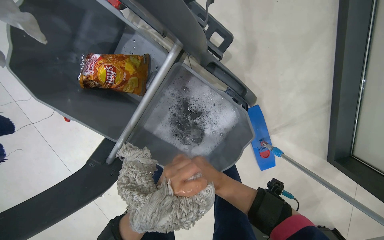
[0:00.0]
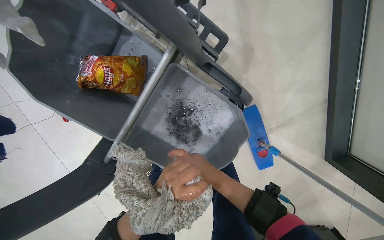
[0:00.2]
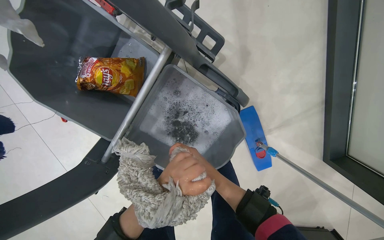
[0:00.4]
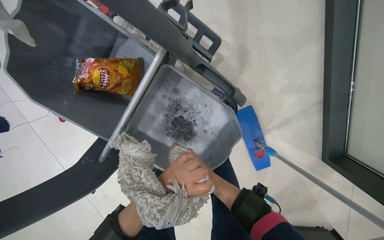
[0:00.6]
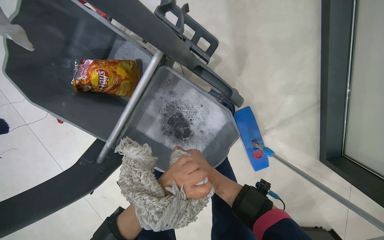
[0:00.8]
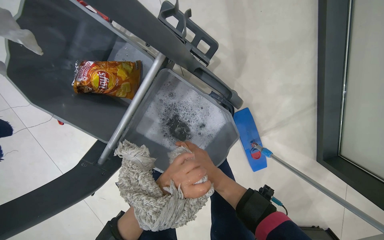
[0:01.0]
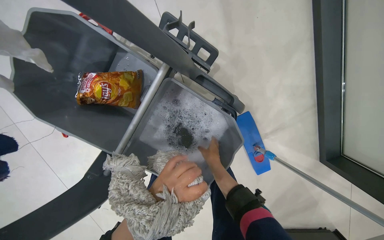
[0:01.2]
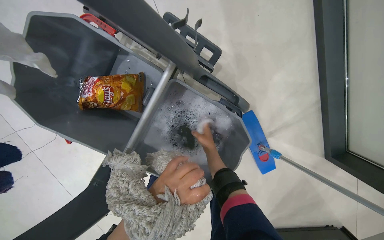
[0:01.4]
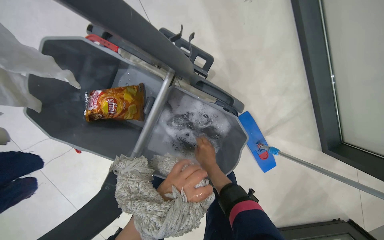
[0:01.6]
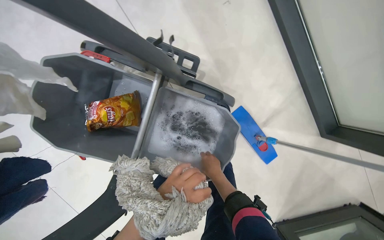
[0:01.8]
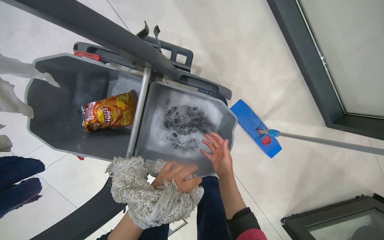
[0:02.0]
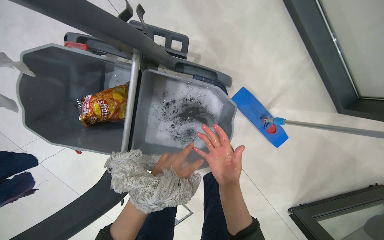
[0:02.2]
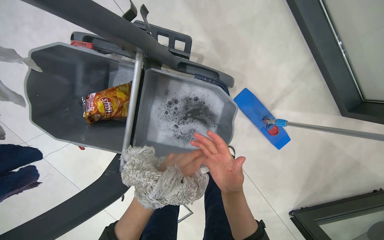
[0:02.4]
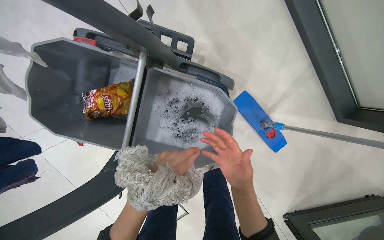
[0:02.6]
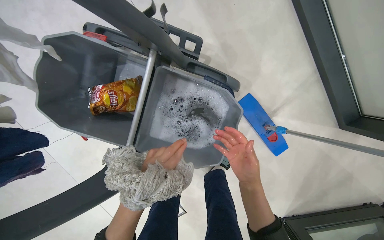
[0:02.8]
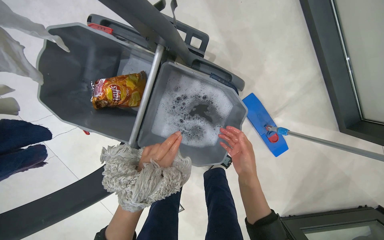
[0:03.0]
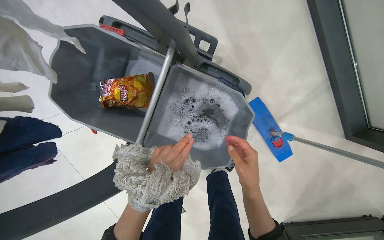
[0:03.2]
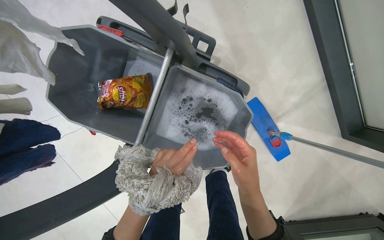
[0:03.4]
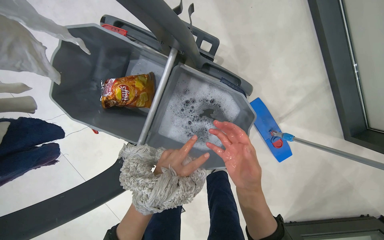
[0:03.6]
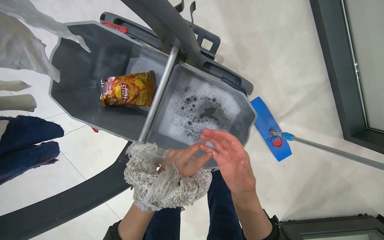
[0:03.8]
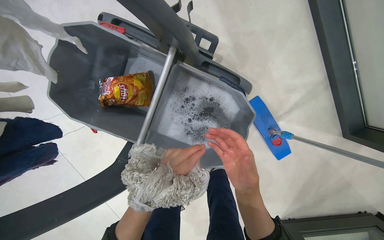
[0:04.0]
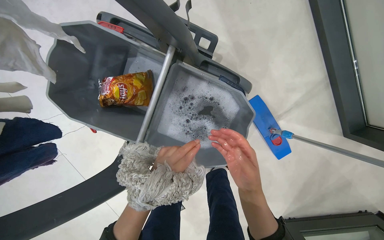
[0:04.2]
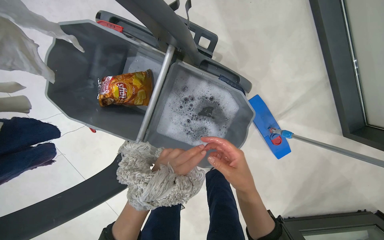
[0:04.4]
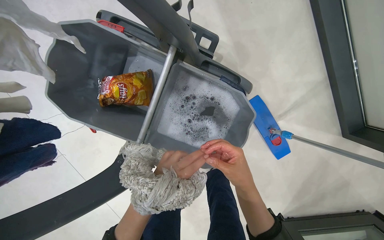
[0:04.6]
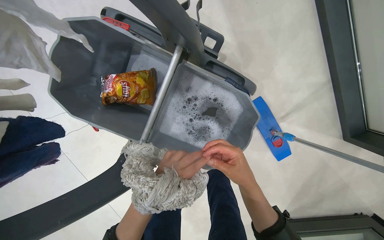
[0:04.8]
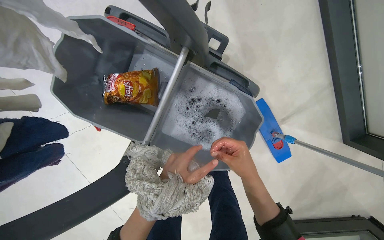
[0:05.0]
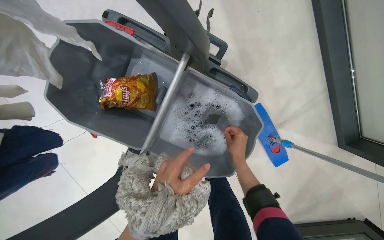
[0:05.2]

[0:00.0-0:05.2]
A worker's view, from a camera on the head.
Job: preparing cleaning supplies.
The whole recording: Washing and wringing mop head. The worker washes and wrings out a mop head in a bucket on the cleaning cart.
0:01.8 to 0:03.4: The right hand goes nearer and farther, about 20 cm each way, reversing 2 times.

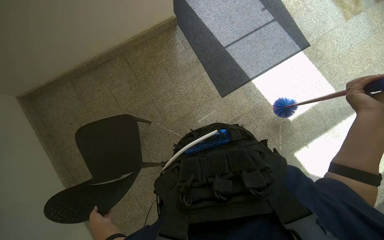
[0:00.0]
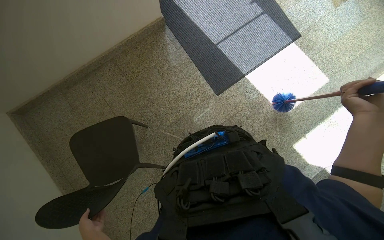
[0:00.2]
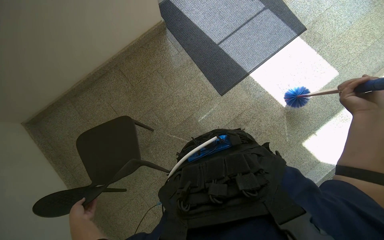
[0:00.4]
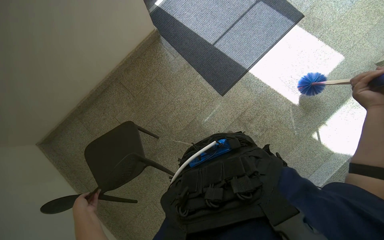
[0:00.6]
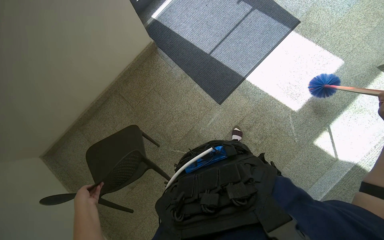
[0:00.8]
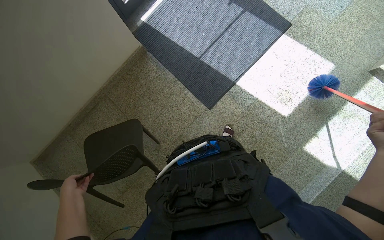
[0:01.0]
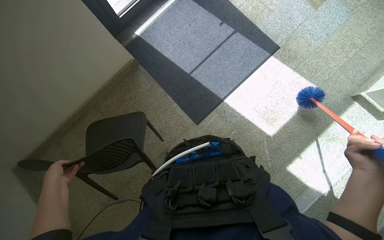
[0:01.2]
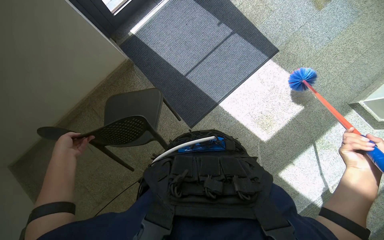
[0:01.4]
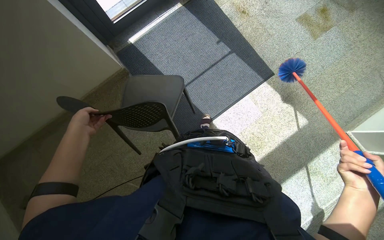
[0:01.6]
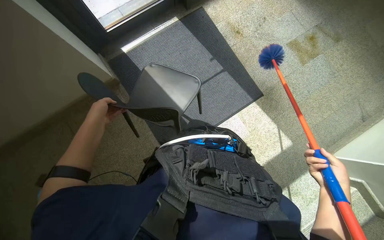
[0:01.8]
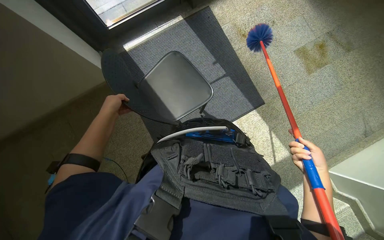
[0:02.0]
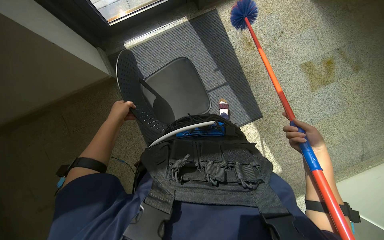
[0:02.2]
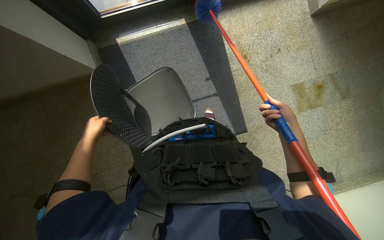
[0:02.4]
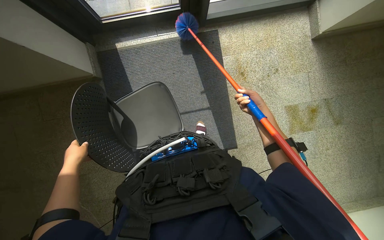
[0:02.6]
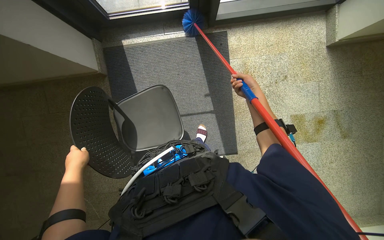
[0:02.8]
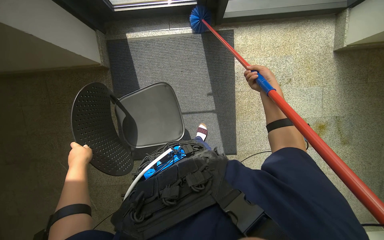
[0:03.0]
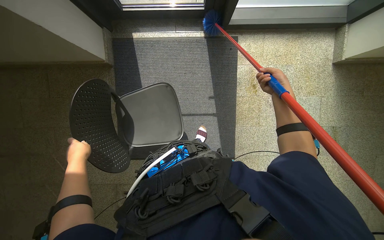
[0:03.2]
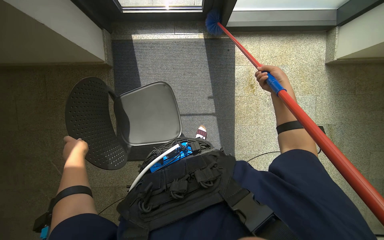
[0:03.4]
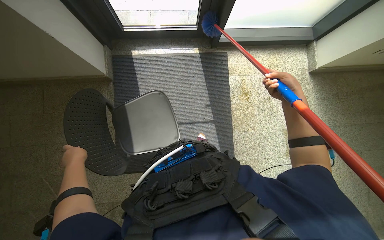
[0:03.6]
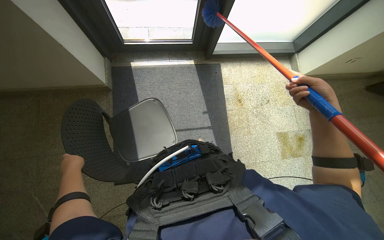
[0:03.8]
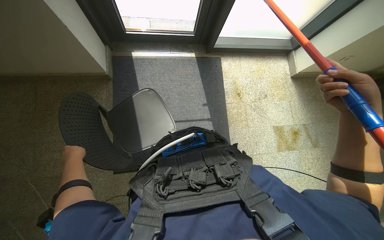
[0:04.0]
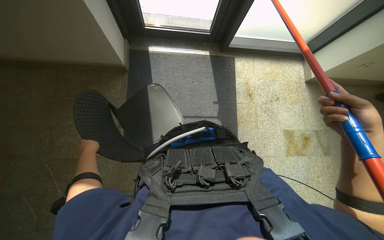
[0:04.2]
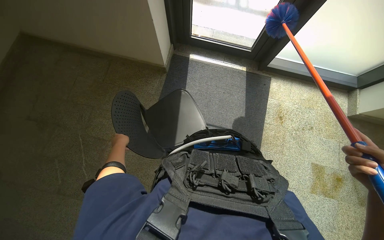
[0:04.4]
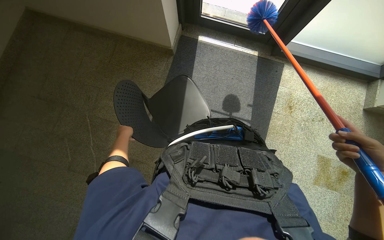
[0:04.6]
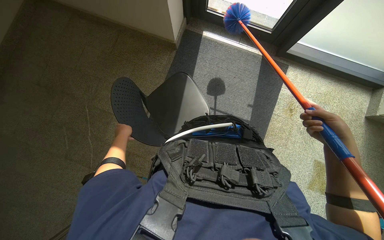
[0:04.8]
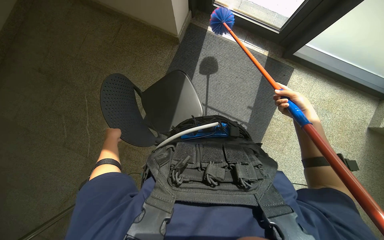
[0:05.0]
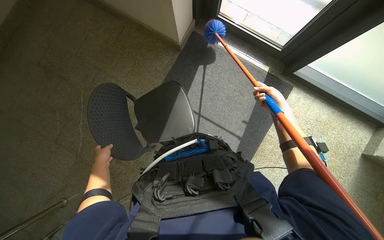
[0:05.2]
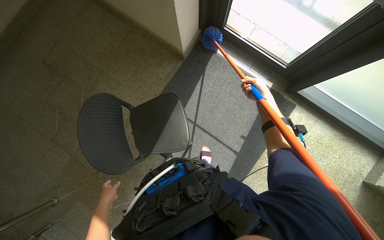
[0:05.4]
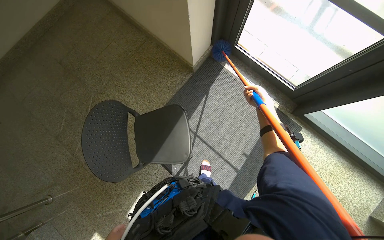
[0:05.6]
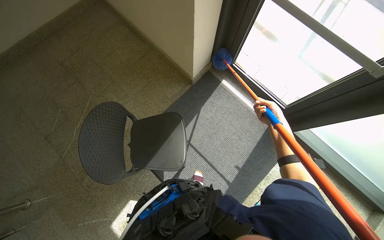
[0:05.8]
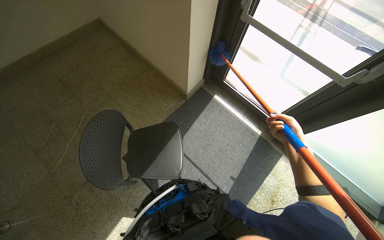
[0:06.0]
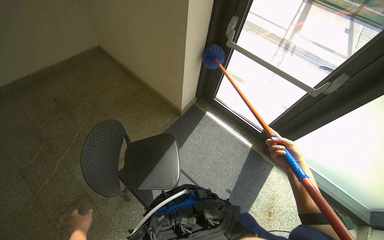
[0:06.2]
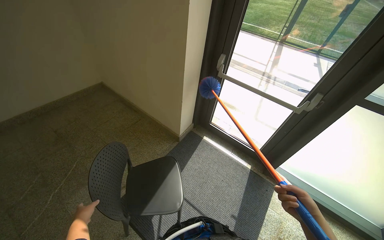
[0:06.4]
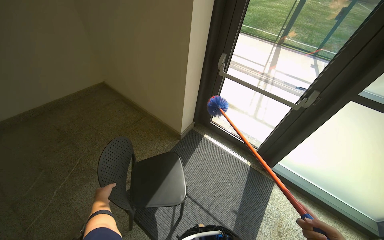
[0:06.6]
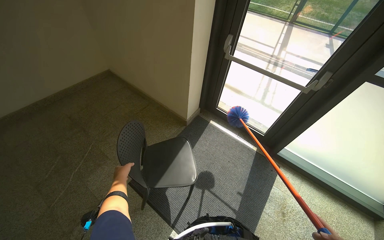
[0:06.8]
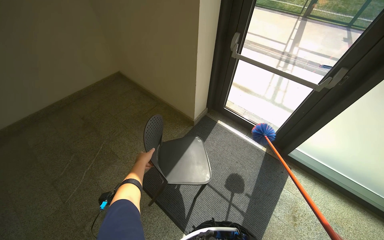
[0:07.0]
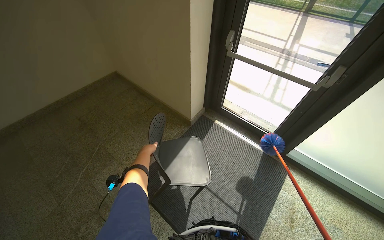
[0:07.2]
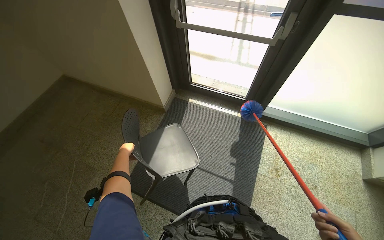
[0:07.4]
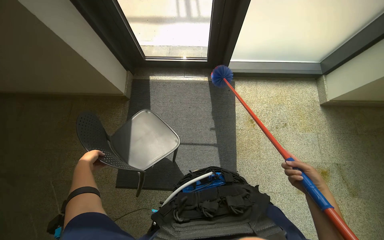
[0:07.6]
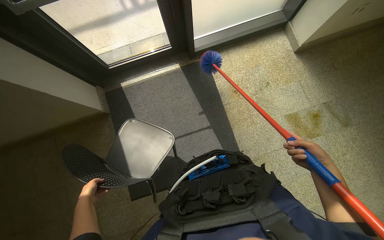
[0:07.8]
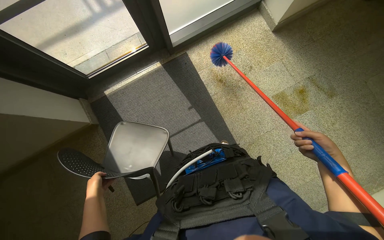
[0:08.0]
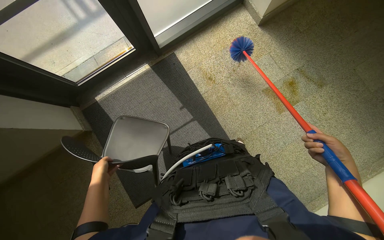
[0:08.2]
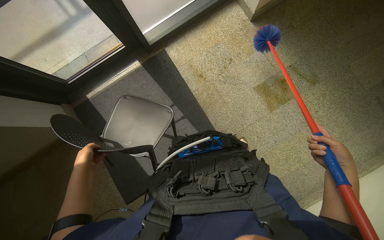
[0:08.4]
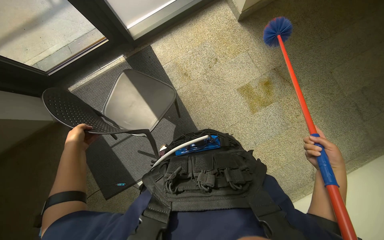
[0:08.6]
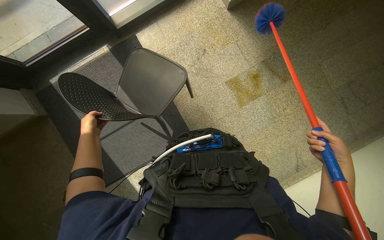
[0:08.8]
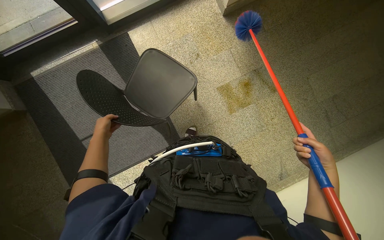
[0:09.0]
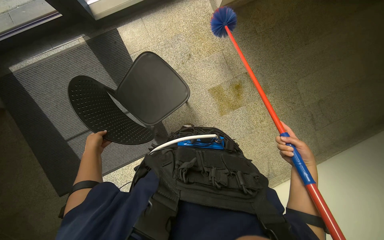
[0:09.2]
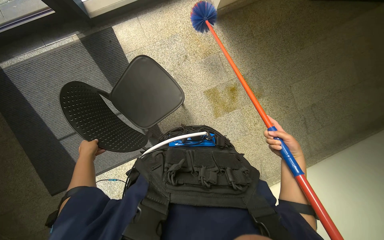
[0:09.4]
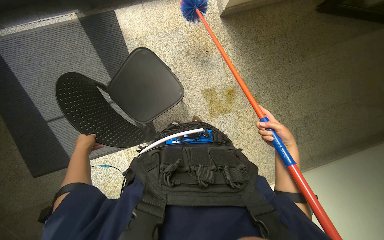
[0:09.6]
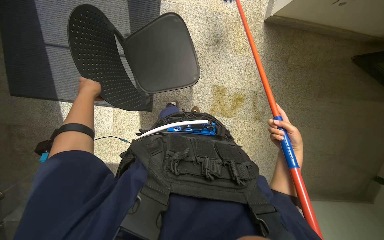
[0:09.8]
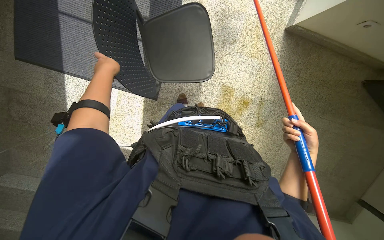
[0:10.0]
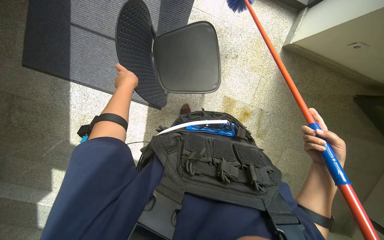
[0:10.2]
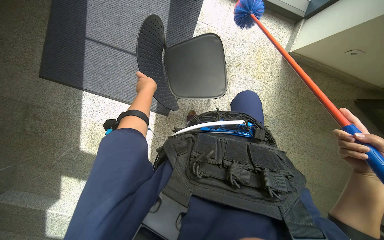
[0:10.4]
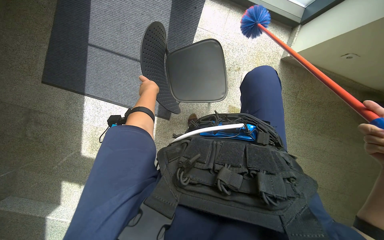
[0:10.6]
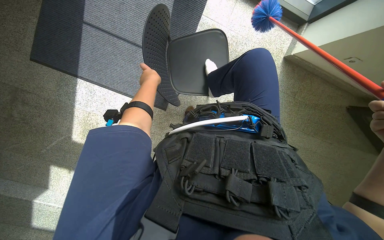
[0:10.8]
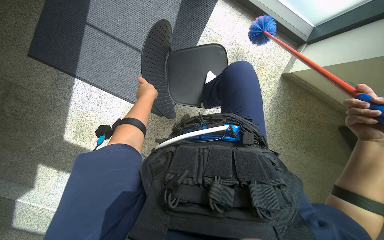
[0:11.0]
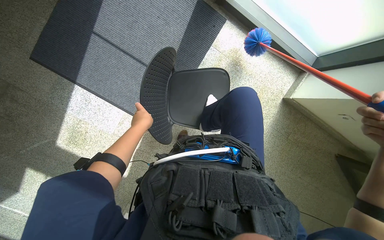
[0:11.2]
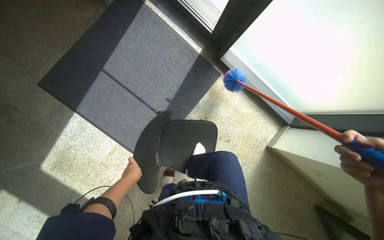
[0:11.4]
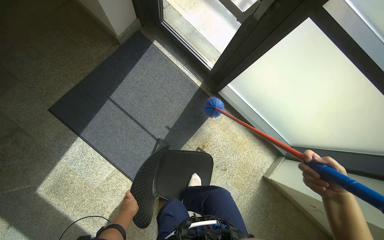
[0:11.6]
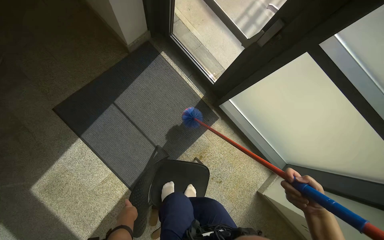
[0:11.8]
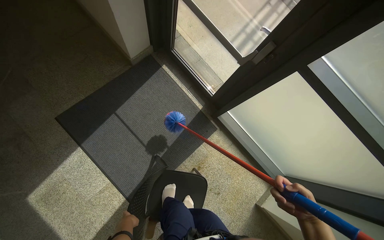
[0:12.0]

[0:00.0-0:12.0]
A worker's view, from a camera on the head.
Job: cleaning windows.
The whole recording: Dusting glass door frames. The worker uses a long-handled duster to clean the top edges of glass door frames.
0:00.0 to 0:01.6: The wearer moves approximately 70 cm.
0:01.6 to 0:03.0: The wearer moves some 80 cm. The scene turns some 35 degrees clockwise in the picture.
0:03.0 to 0:04.4: The wearer looks approximately 15 degrees further upward. The left hand is displaced farther from the camera by about 15 cm.
0:04.4 to 0:06.0: The view tilts some 10 degrees upward. The scene turns some 30 degrees clockwise in the picture.
0:06.0 to 0:07.6: The wearer's head swings roughly 45 degrees to the right.
0:07.6 to 0:09.0: The wearer moves approximately 50 cm. Everything in view rotates roughly 30 degrees counterclockwise.
0:09.0 to 0:10.4: The left hand is displaced to the right by roughly 15 cm.
0:10.4 to 0:12.0: The camera pitches upward, by some 35 degrees. The scene rotates clockwise by about 25 degrees.

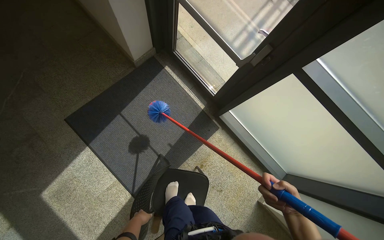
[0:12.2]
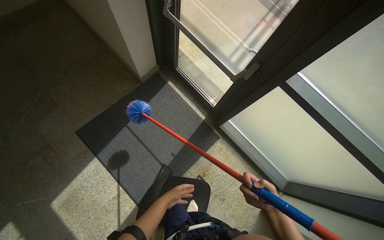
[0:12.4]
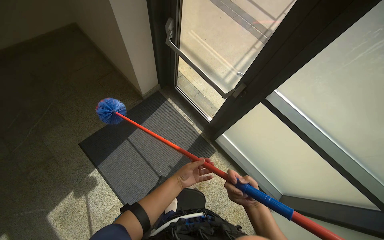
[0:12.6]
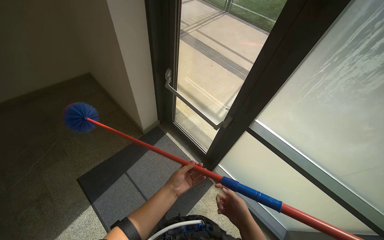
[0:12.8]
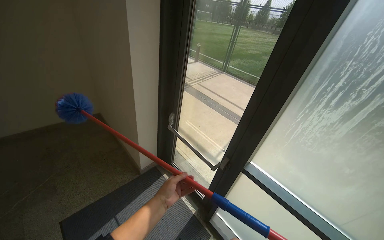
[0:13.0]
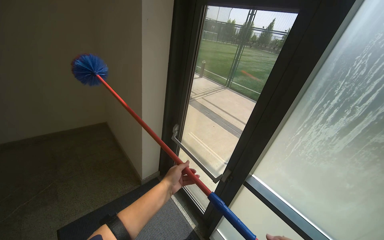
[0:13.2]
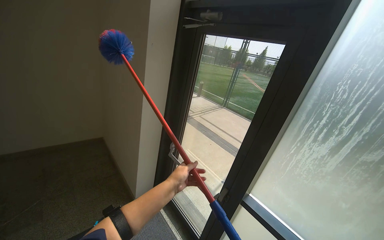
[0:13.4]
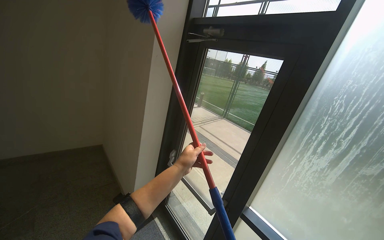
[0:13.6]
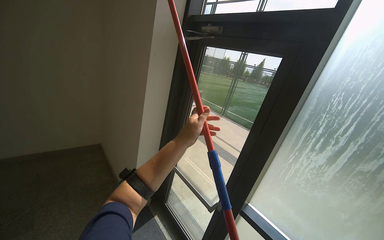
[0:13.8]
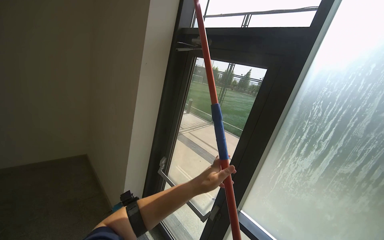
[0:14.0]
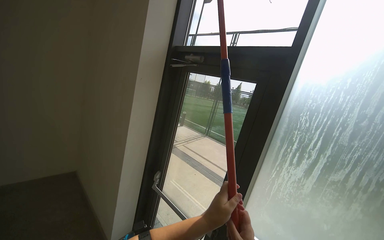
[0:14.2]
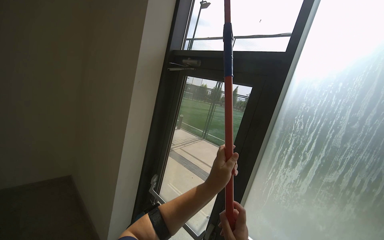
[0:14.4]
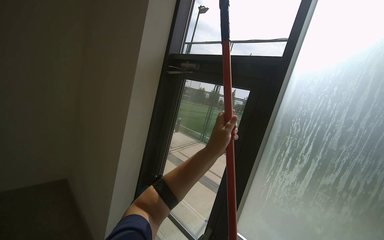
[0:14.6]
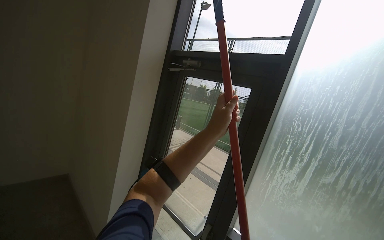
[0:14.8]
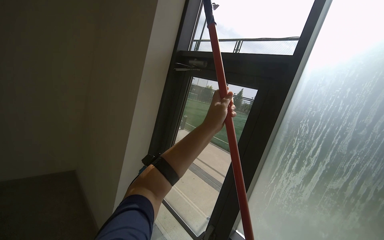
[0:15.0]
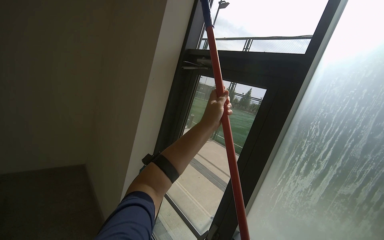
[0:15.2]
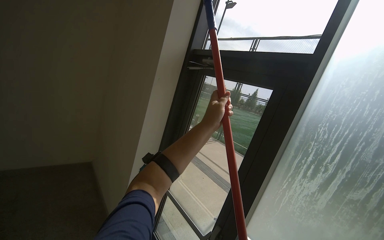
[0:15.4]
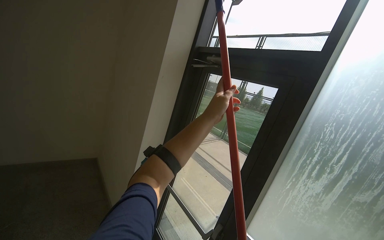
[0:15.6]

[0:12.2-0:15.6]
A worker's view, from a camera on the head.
Job: cleaning windows.
The whole recording: Dusting glass door frames. The worker uses a long-handled duster to clean the top edges of glass door frames.
0:12.2 to 0:13.8: The wearer moves approximately 60 cm. The camera pitches upward, by roughly 60 degrees.
0:13.8 to 0:15.6: The left hand travels down the picture and back again, approximately 15 cm each way.
